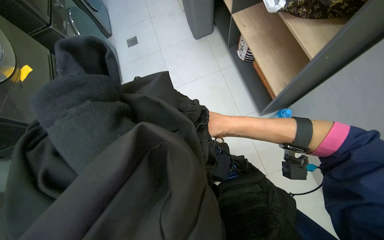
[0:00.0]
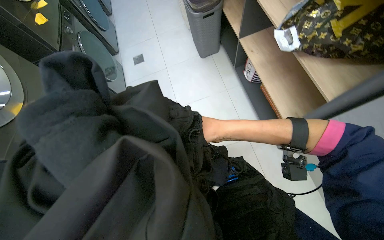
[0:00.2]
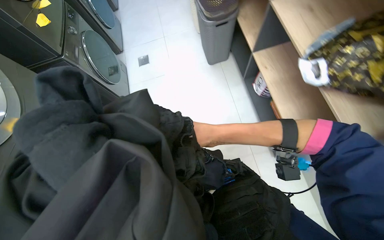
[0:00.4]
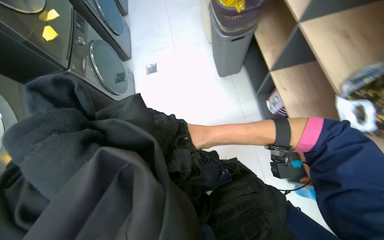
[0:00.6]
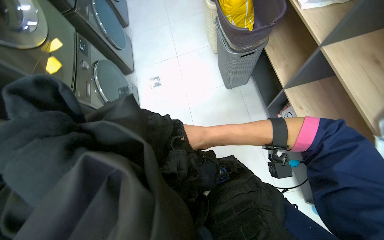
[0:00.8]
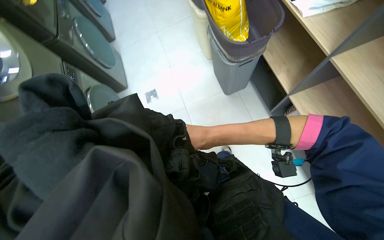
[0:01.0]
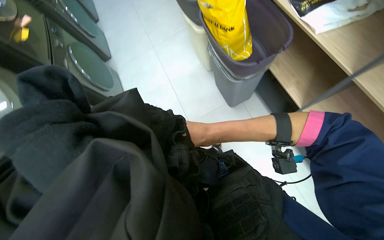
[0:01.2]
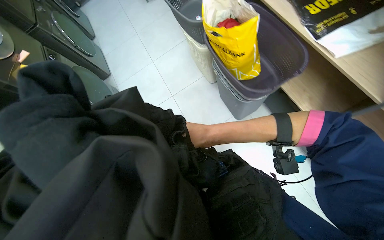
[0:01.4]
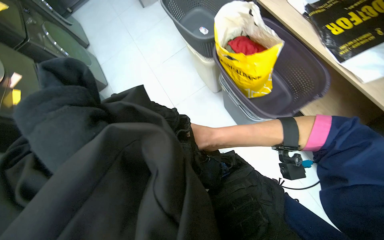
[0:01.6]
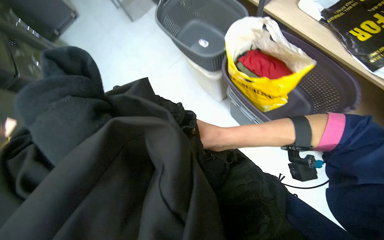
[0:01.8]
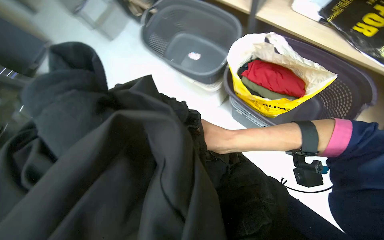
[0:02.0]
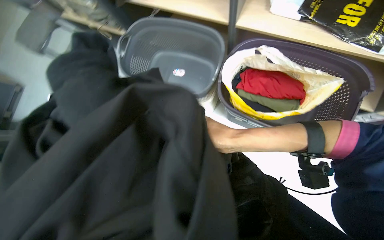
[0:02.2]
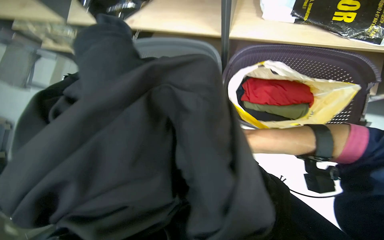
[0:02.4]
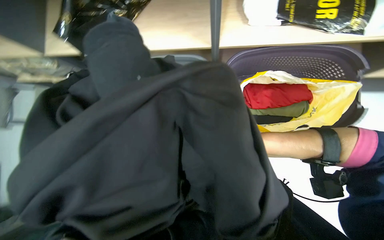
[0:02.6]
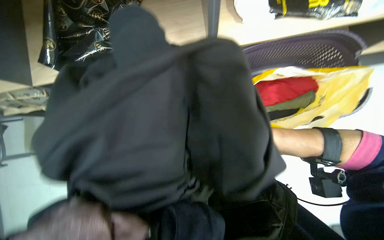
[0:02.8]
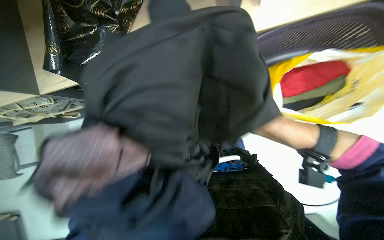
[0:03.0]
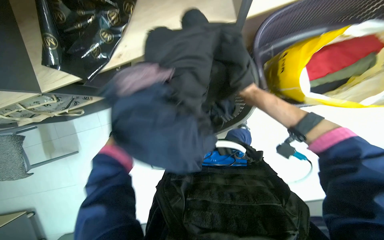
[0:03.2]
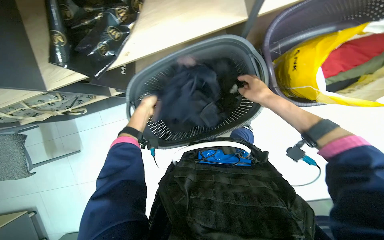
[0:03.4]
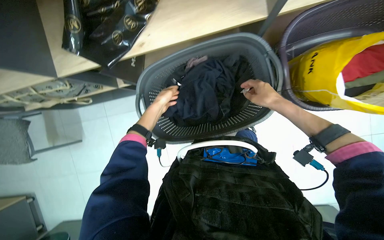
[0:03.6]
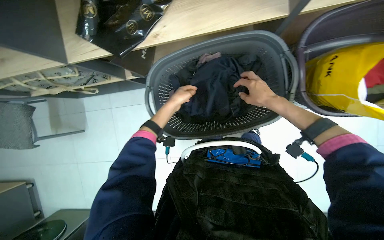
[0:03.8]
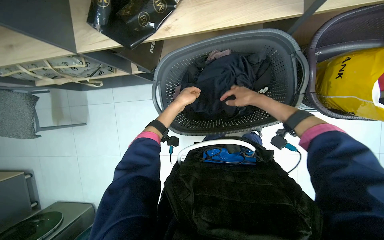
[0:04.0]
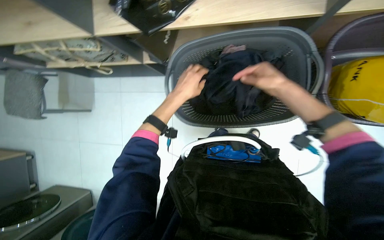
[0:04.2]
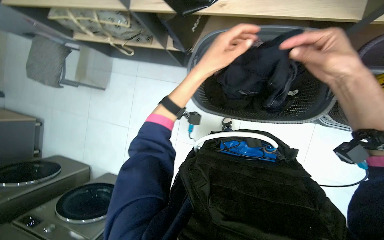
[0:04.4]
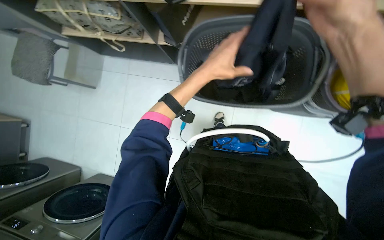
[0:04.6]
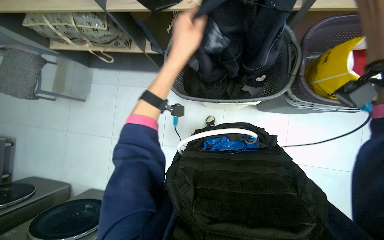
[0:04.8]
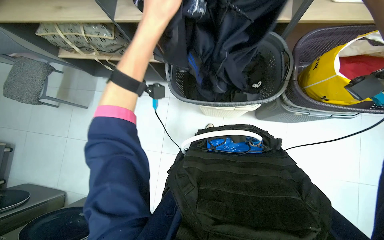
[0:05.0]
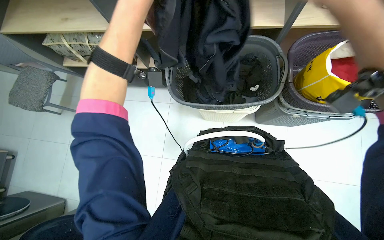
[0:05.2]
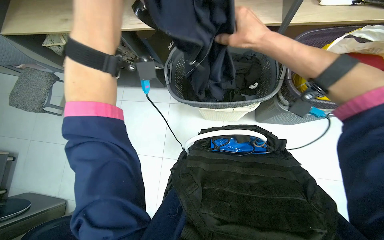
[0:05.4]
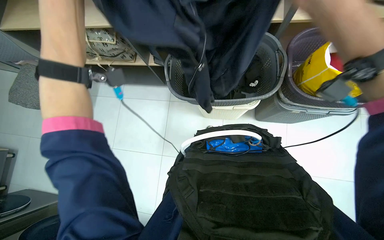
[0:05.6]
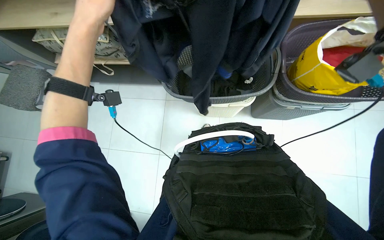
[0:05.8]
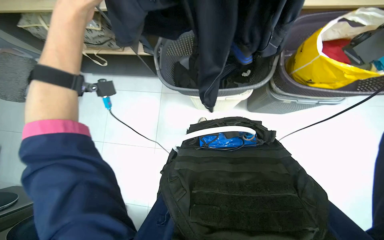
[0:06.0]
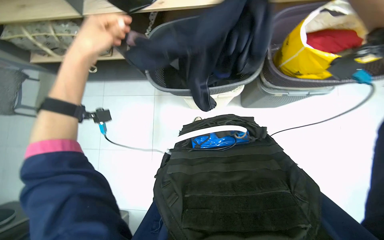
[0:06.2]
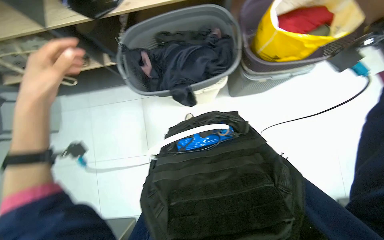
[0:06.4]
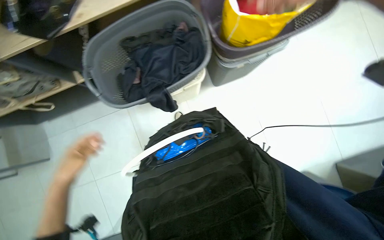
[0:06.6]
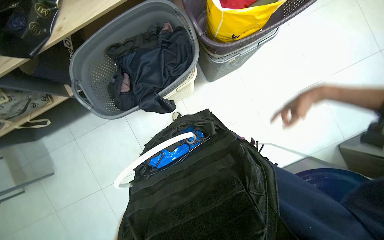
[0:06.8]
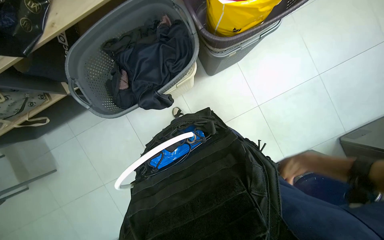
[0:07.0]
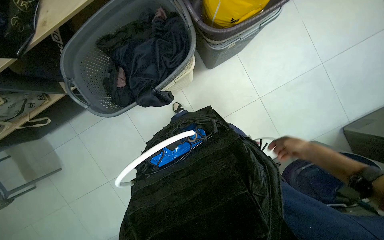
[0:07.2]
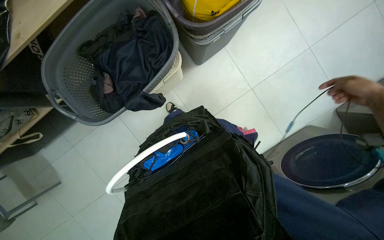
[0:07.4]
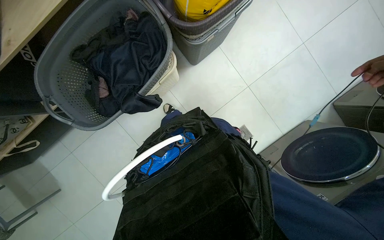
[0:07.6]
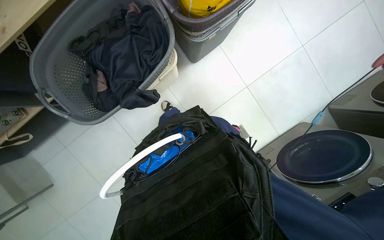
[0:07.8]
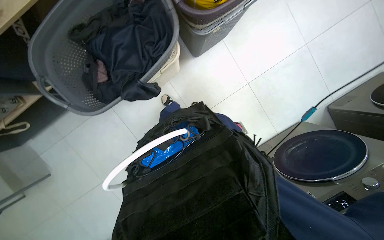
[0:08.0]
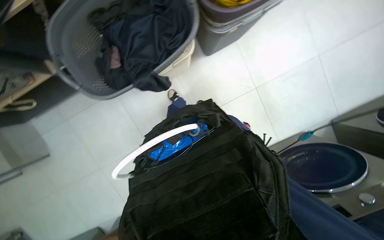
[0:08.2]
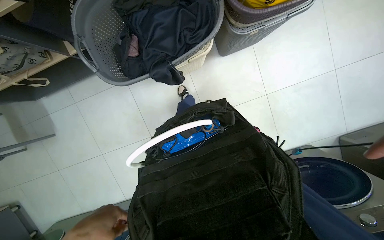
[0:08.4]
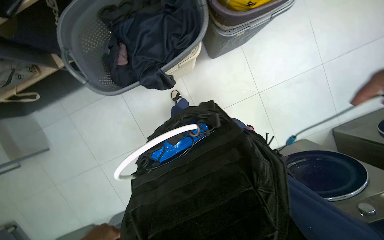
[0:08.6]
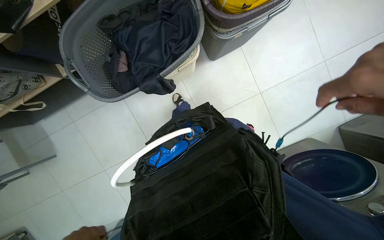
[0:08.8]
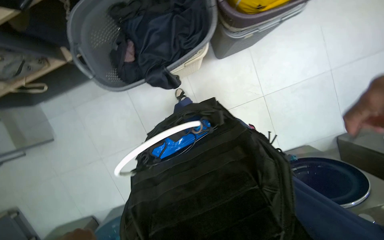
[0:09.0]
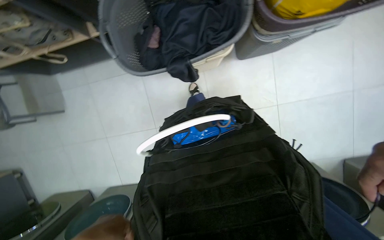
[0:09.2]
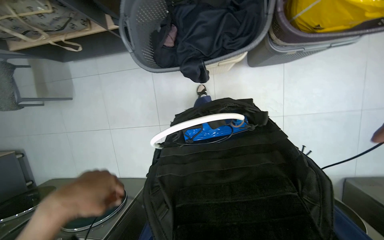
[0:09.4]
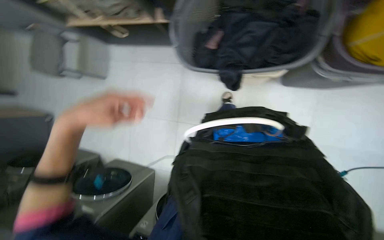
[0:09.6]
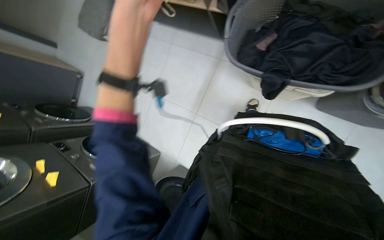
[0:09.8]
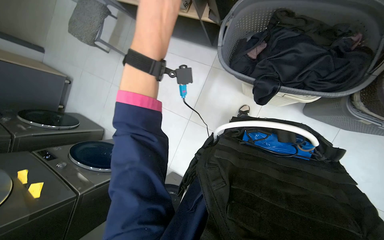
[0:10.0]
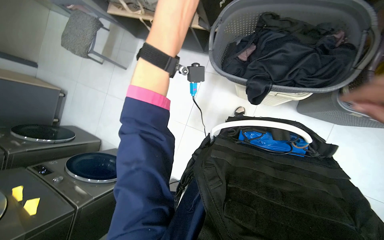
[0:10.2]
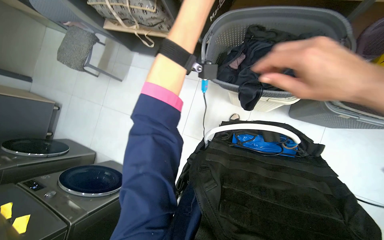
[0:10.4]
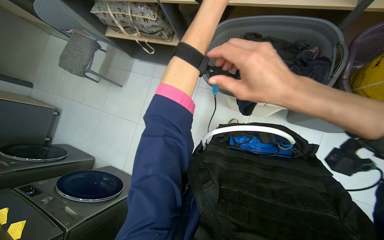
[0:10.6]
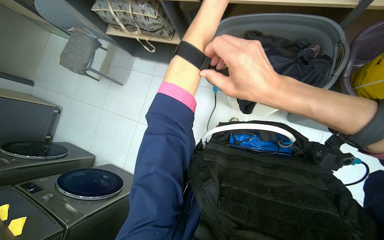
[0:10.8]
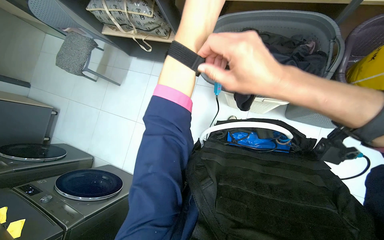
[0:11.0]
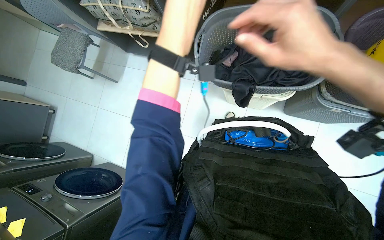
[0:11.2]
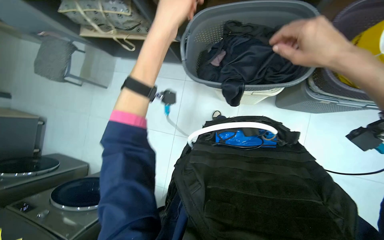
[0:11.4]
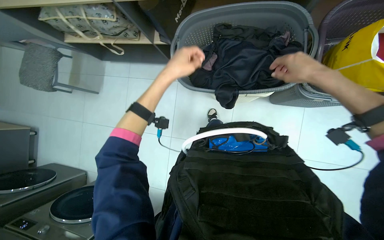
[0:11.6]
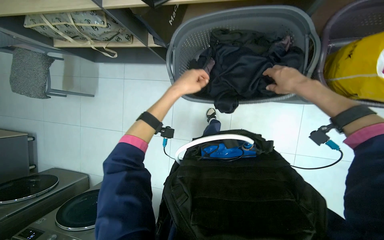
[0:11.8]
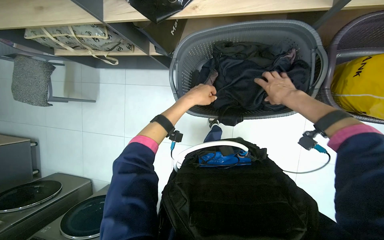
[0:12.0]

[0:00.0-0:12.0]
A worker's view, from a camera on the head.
Job: managing laundry.
The whole recording: Processing laundry. The worker unloads clothes from the dryer, then sorts and folds them.
0:00.0 to 0:01.6: The camera travels about 1 m.
0:01.6 to 0:03.0: The wearer moves roughly 70 cm. The scene rotates counterclockwise by roughly 65 degrees.
0:06.0 to 0:07.6: The scene turns approximately 45 degrees counterclockwise in the picture.
0:09.0 to 0:10.4: The scene turns about 40 degrees clockwise in the picture.
0:10.4 to 0:12.0: The right hand goes about 30 cm farther from the camera and to the right.

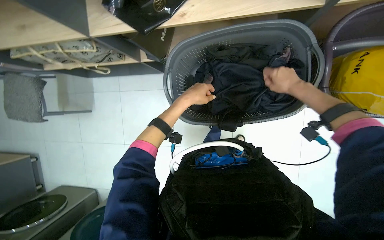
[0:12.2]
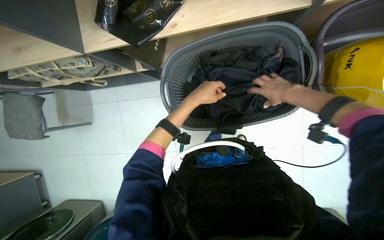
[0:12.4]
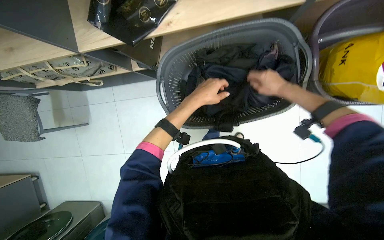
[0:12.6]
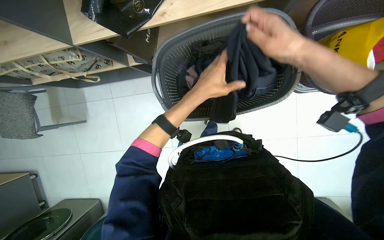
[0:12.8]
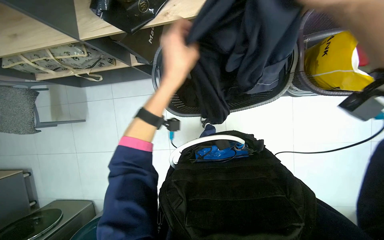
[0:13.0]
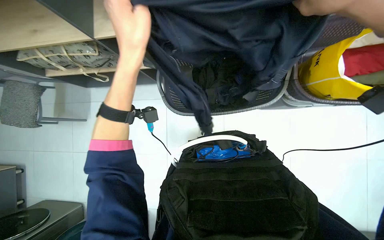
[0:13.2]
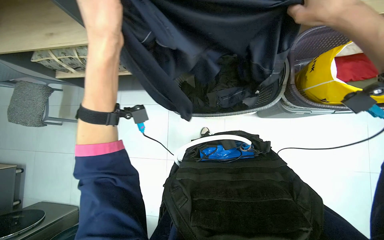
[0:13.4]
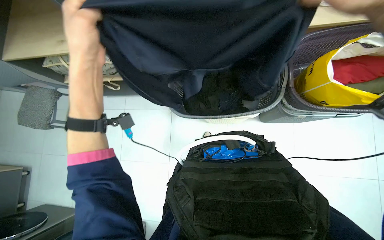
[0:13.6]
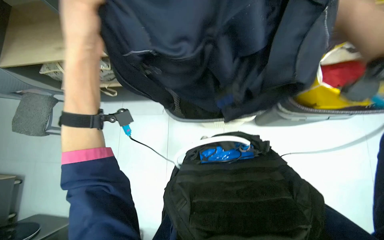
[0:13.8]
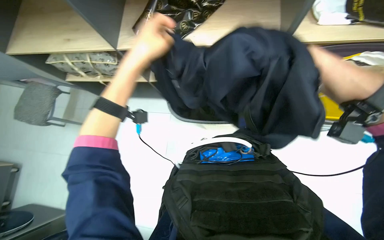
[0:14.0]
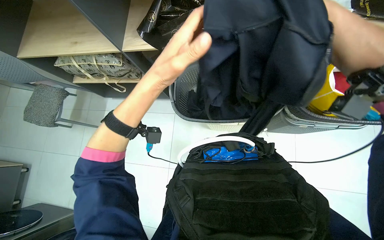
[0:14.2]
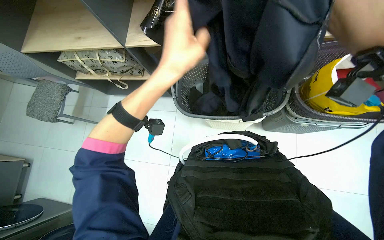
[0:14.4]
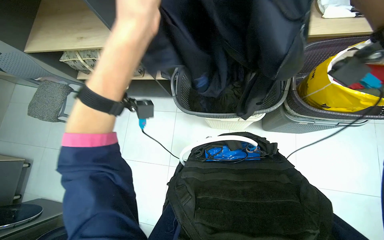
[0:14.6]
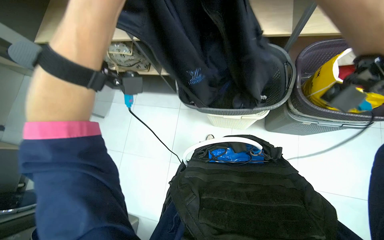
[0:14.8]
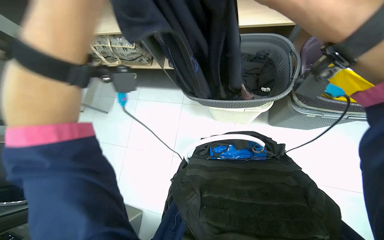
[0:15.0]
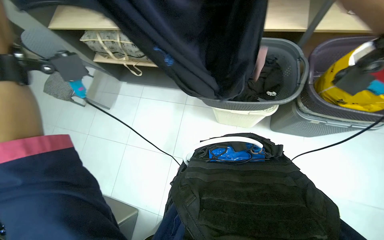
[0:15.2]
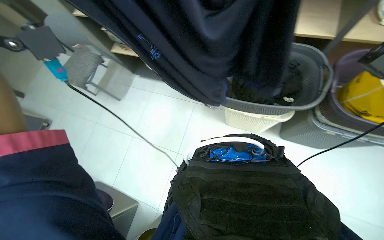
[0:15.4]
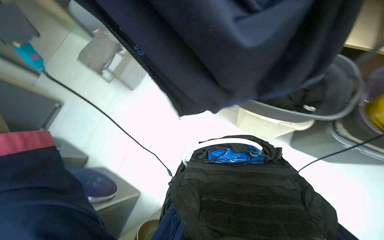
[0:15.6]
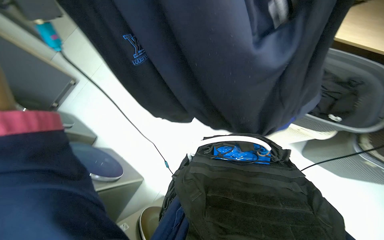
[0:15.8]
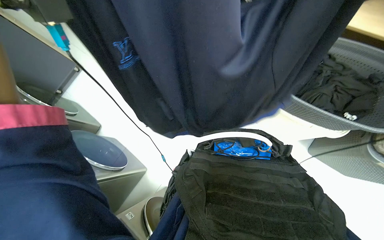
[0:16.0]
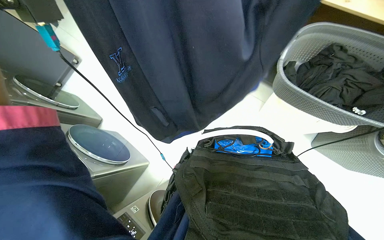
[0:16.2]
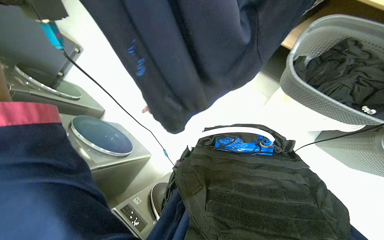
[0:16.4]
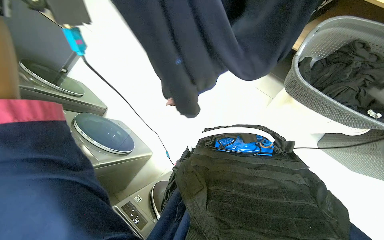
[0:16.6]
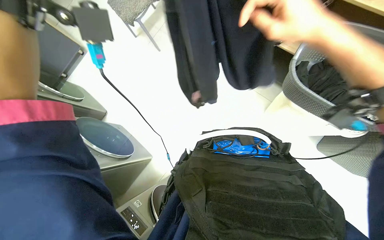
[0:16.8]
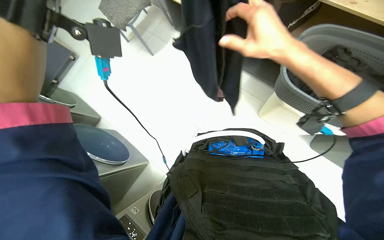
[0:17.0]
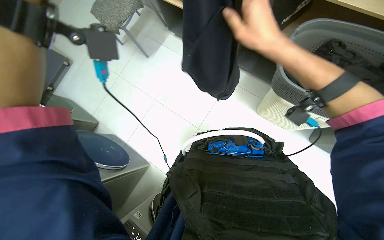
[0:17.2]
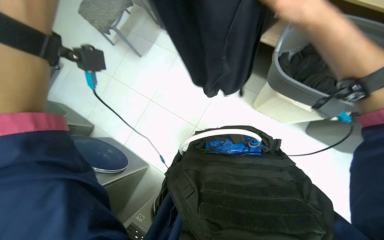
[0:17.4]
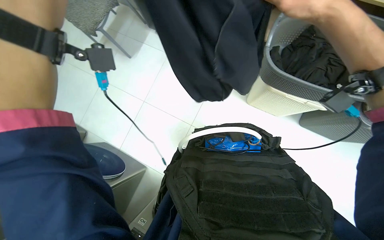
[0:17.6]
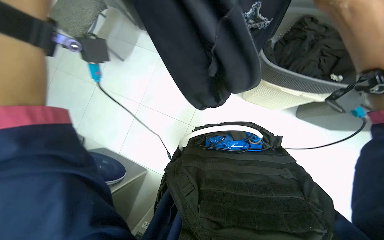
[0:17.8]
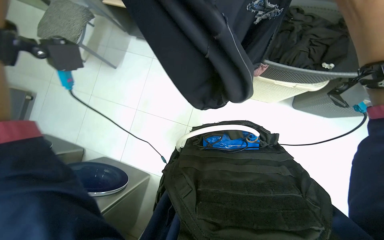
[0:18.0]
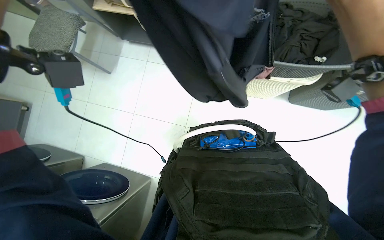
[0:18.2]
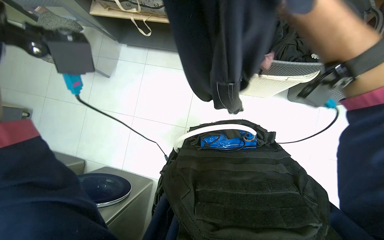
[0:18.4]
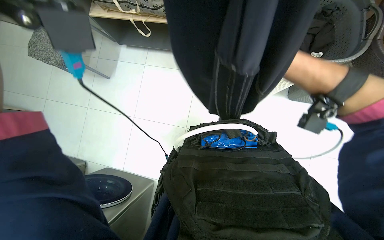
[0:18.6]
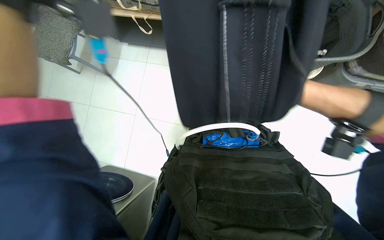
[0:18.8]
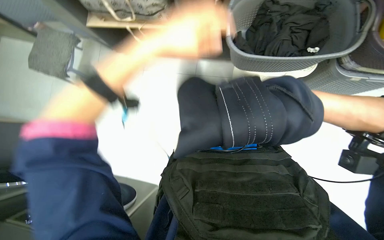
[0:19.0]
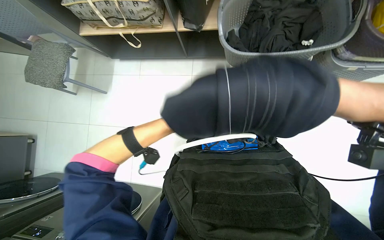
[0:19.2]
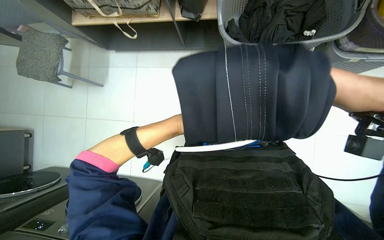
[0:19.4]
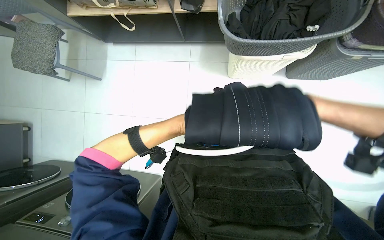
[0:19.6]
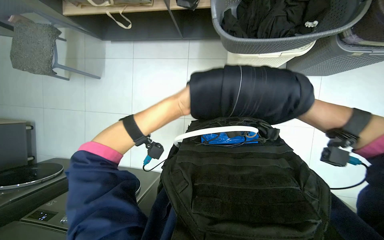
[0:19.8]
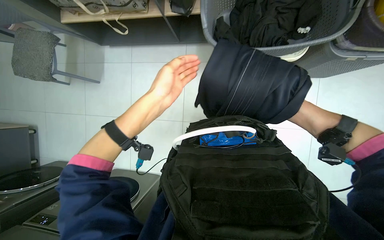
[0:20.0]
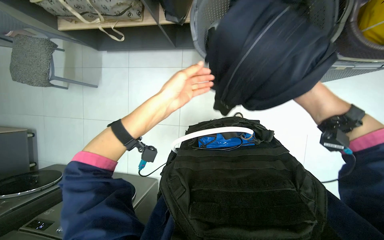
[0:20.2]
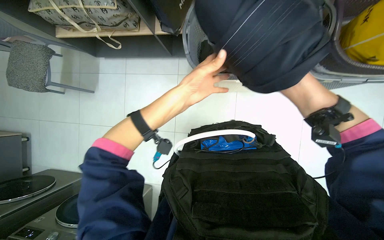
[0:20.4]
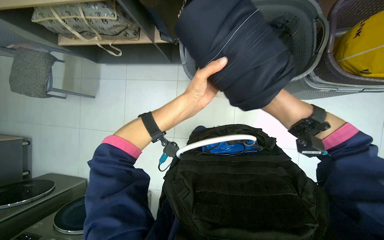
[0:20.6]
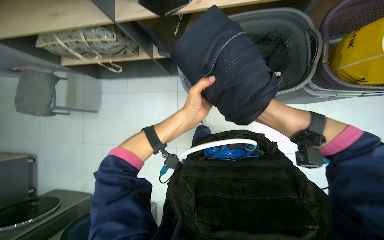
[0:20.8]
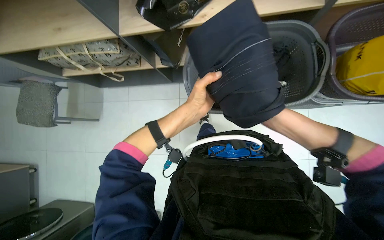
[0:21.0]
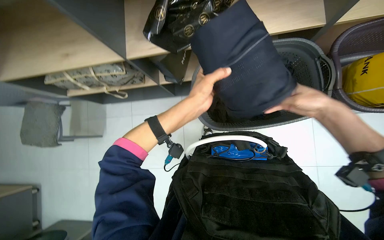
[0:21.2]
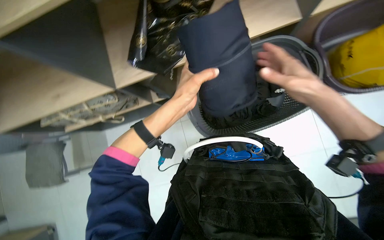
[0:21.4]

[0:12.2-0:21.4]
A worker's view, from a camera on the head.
Job: managing laundry.
The whole recording: Processing laundry. The worker unloads clothes from the dryer, then sorts and folds them.
0:12.2 to 0:13.8: The view tilts roughly 15 degrees upward. The left hand travels nearer to the camera by about 35 cm.
0:15.2 to 0:16.8: The head turns to the left by roughly 30 degrees.
0:19.8 to 0:21.4: The view tilts about 15 degrees upward.
